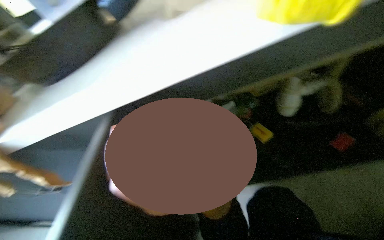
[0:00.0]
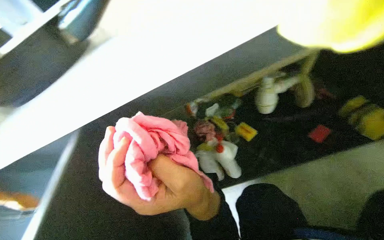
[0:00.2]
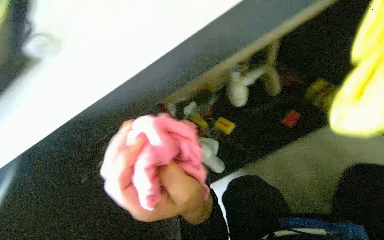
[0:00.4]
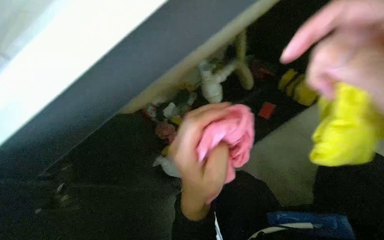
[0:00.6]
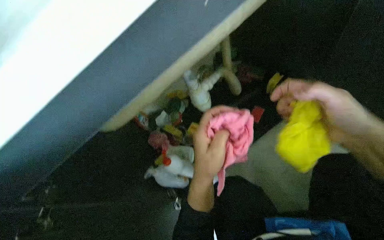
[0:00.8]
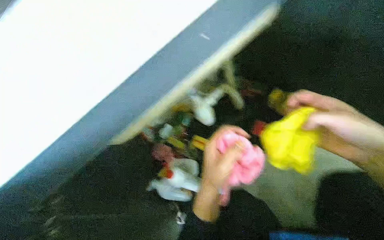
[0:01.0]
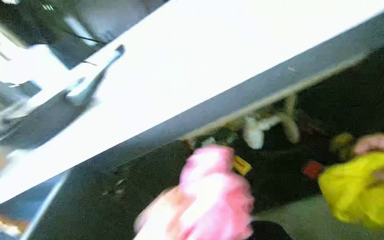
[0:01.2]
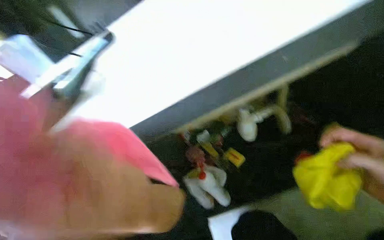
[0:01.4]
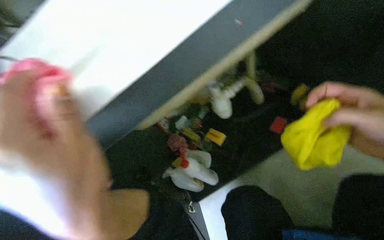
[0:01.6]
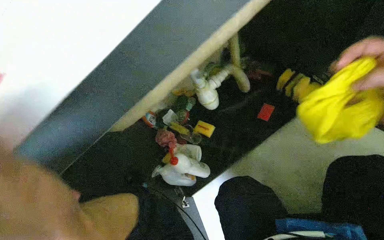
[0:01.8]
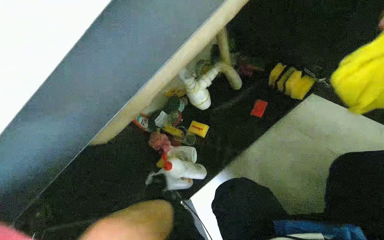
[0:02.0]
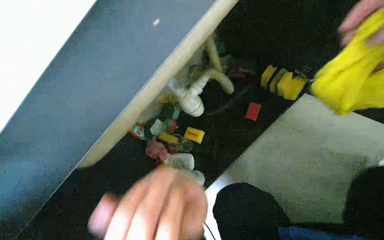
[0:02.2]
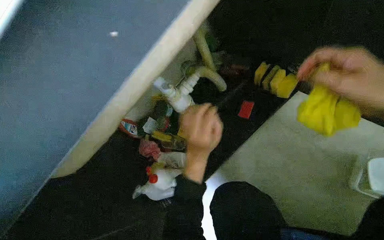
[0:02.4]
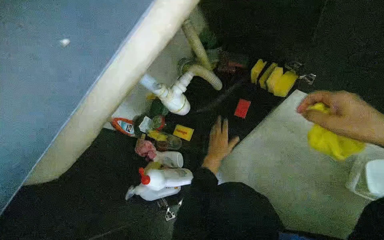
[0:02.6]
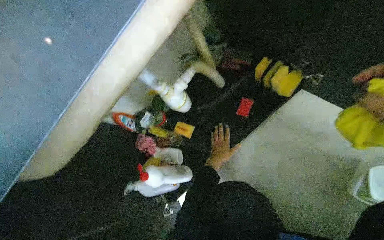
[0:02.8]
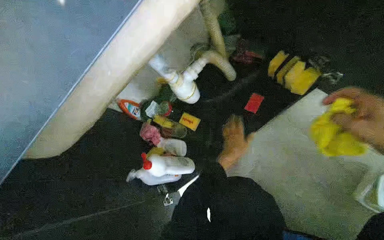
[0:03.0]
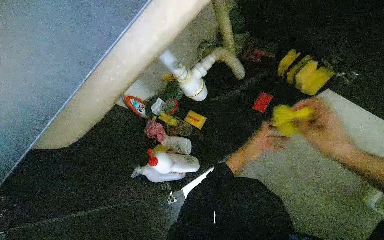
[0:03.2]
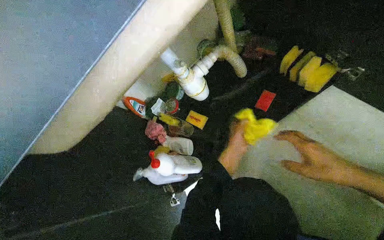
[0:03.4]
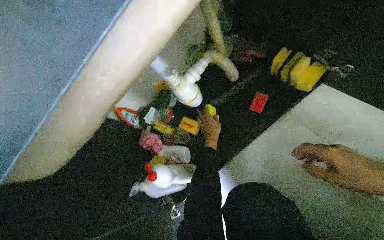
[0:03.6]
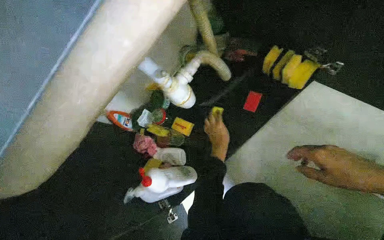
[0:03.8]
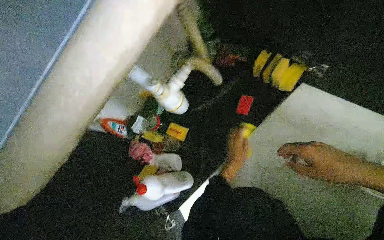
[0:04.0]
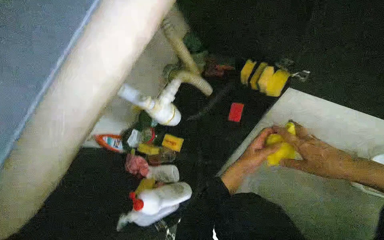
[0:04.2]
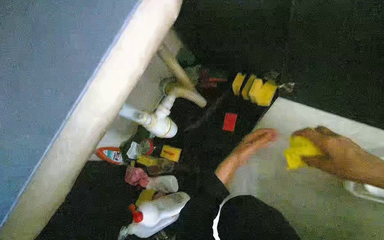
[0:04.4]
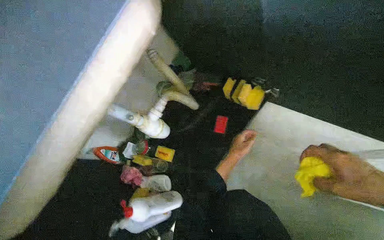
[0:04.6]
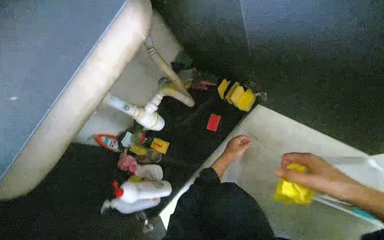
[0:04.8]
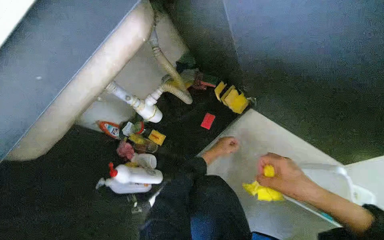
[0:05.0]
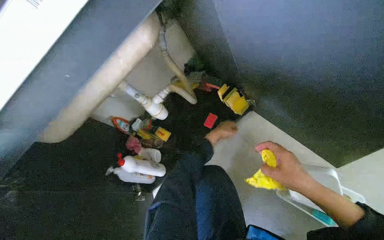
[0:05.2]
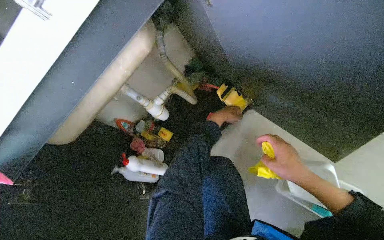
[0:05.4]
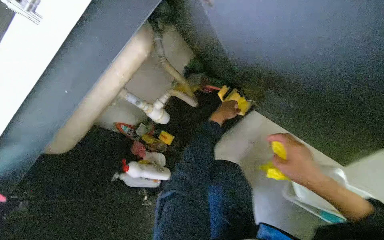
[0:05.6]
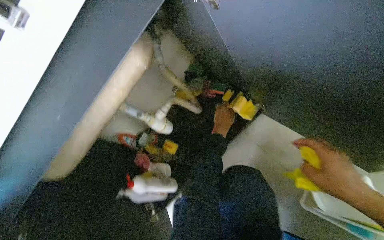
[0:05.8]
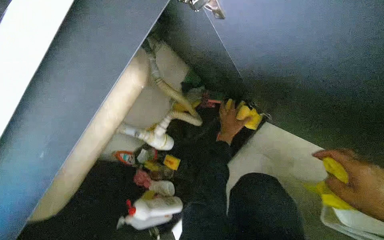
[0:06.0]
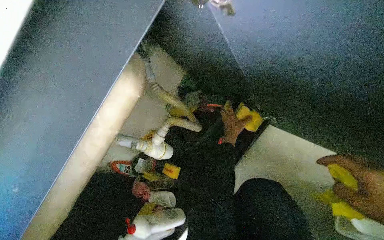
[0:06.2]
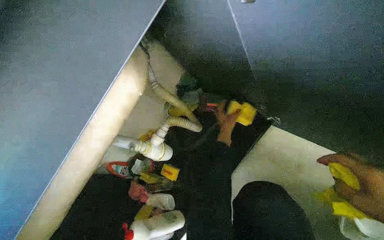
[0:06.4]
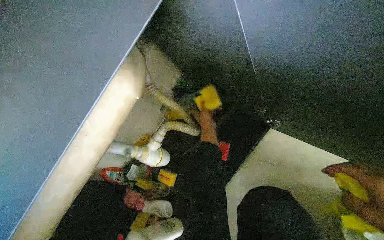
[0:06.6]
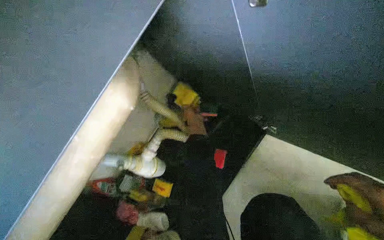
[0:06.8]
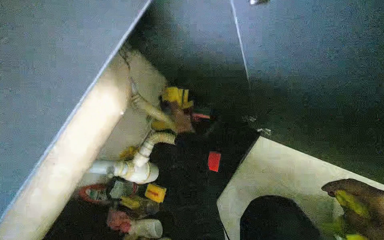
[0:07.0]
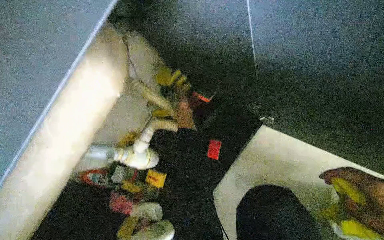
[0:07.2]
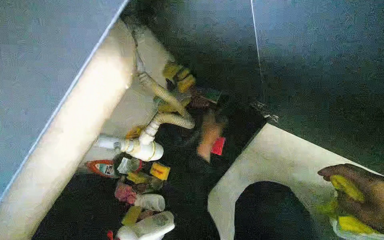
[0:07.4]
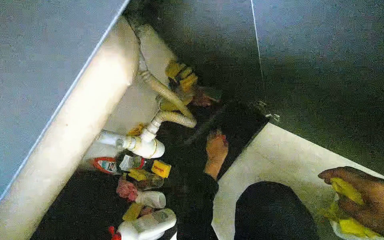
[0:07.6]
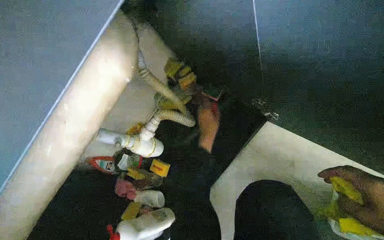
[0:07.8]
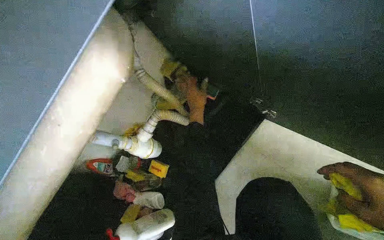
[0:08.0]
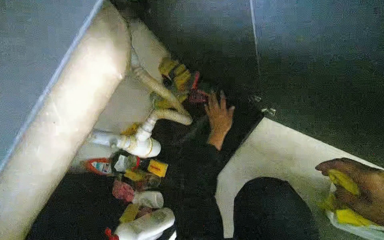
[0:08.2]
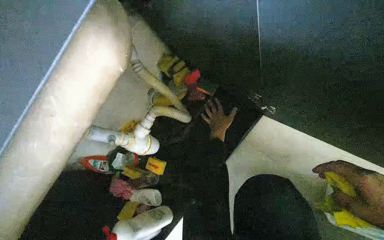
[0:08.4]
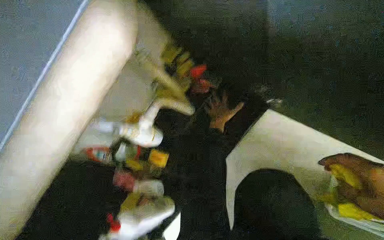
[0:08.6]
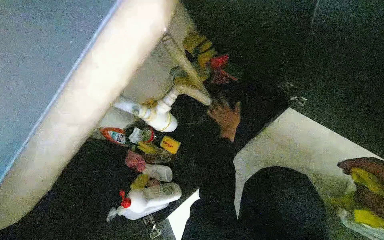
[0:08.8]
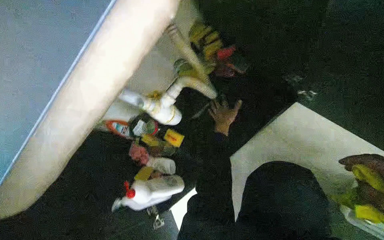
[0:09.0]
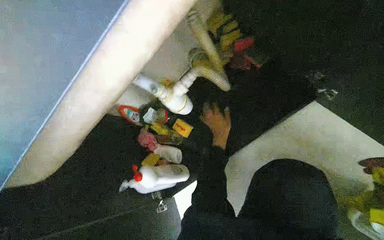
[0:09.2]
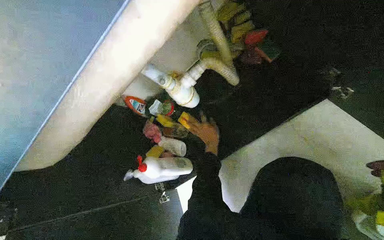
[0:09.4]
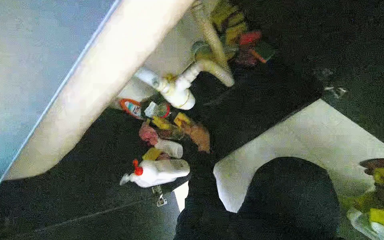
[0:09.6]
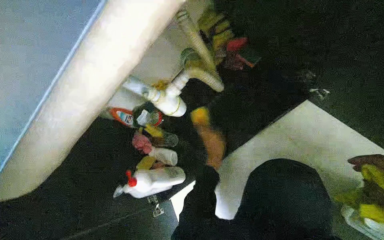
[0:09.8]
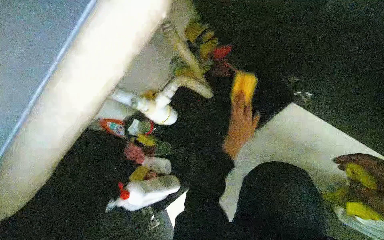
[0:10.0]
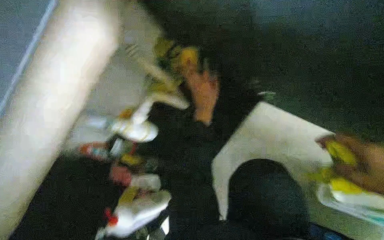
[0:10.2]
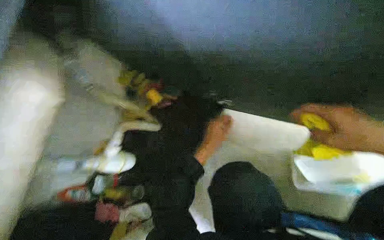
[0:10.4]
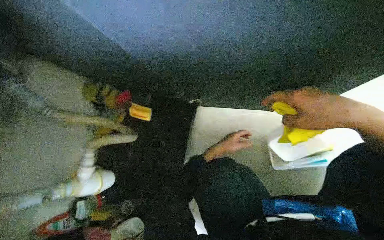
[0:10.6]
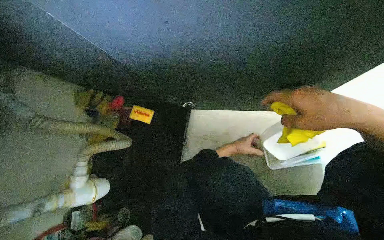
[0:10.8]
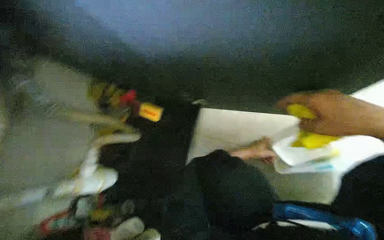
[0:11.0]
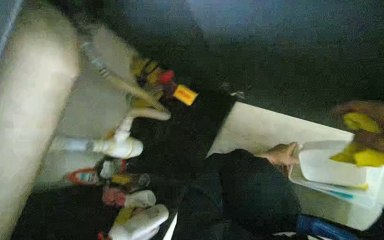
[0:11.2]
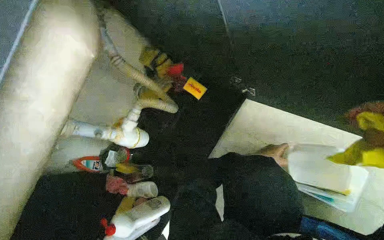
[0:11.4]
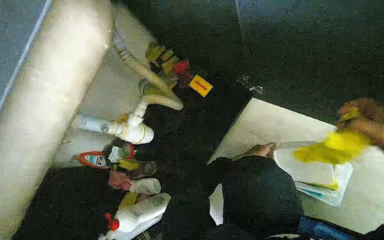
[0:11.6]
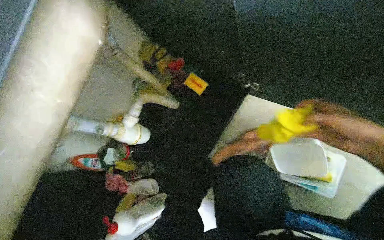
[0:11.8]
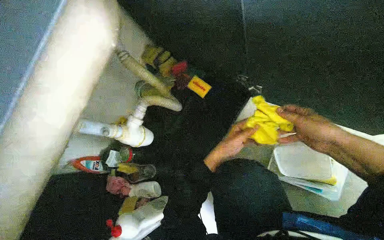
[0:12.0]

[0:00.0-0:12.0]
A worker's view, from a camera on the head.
Job: cleaning kitchen.
The whole recording: Unloading items from under sink cabinet. The worker opens the cabinet doors and removes various cleaning supplies and kitchenware from under the sink.
0:00.0 to 0:01.6: The wearer looks about 30 degrees further to the right.
0:04.4 to 0:06.0: The left hand is displaced up the picture by roughly 15 cm.
0:09.0 to 0:10.4: The head rotates about 25 degrees to the right.

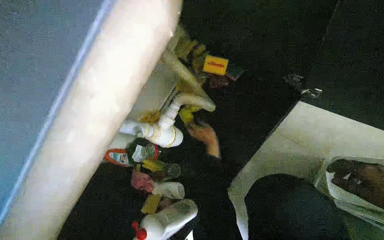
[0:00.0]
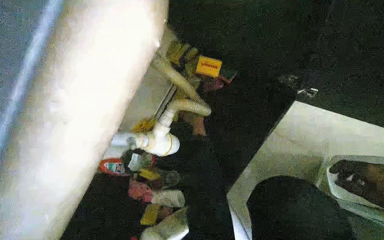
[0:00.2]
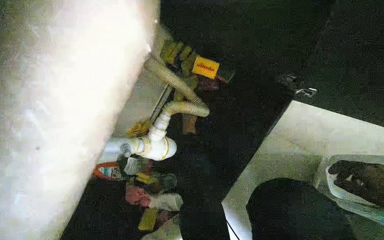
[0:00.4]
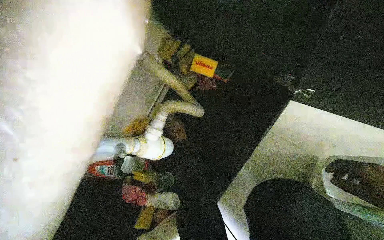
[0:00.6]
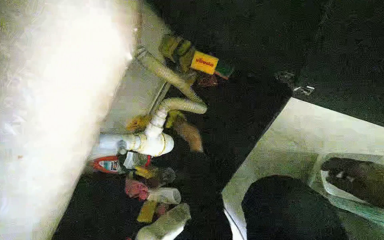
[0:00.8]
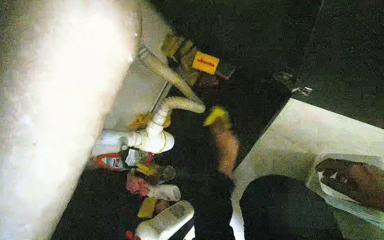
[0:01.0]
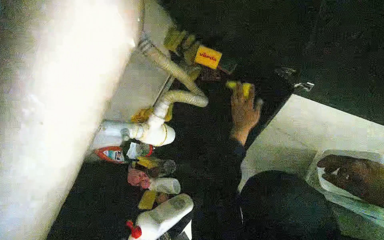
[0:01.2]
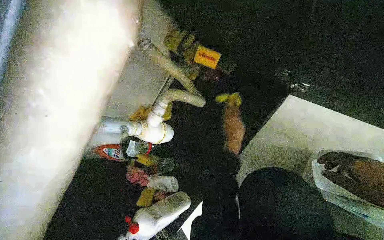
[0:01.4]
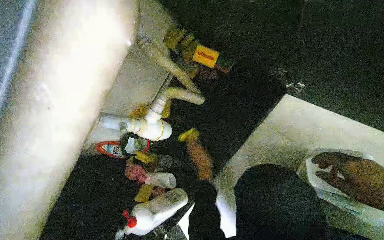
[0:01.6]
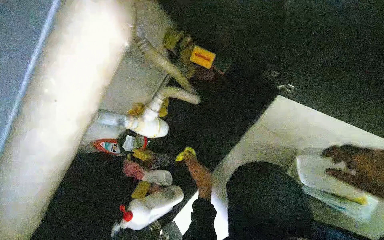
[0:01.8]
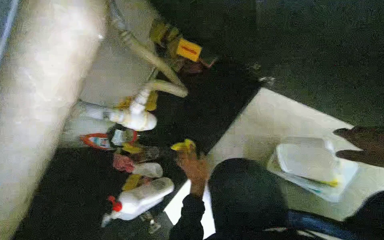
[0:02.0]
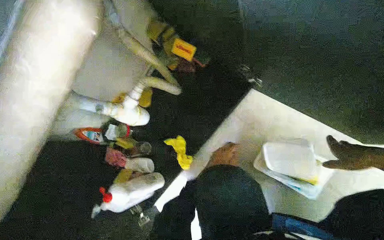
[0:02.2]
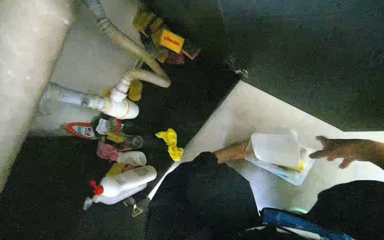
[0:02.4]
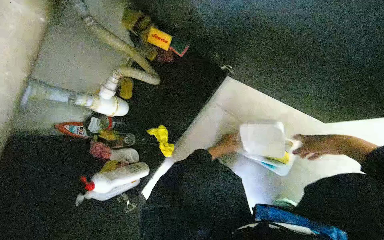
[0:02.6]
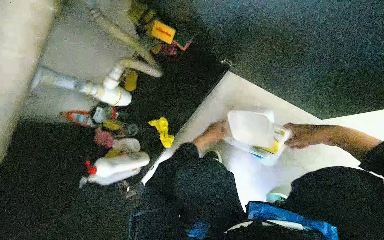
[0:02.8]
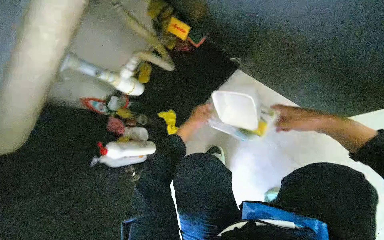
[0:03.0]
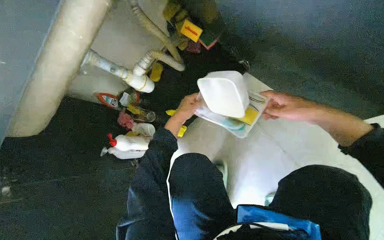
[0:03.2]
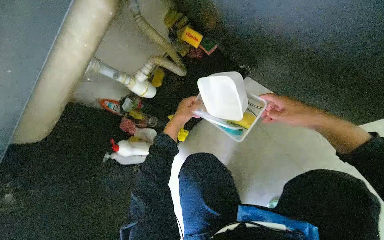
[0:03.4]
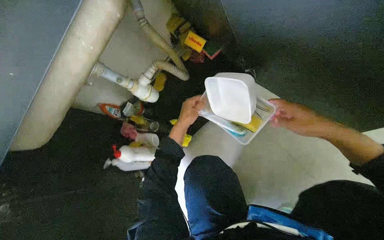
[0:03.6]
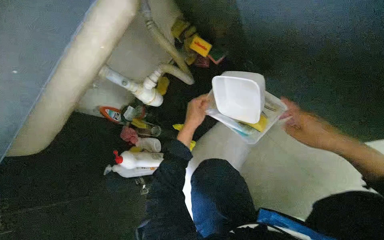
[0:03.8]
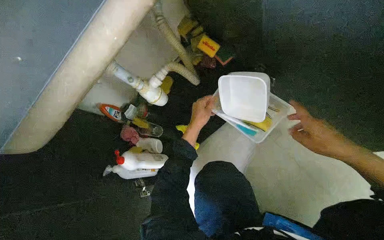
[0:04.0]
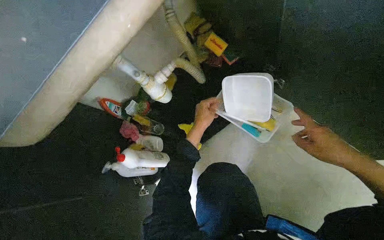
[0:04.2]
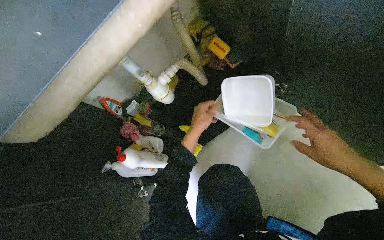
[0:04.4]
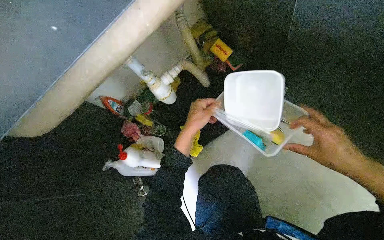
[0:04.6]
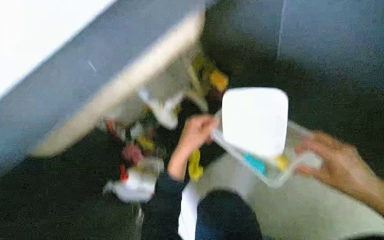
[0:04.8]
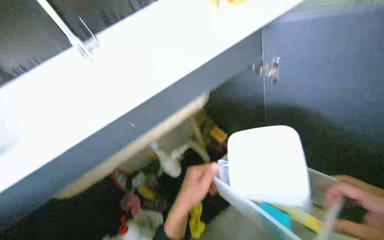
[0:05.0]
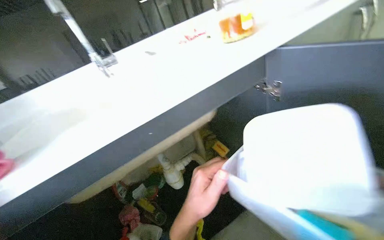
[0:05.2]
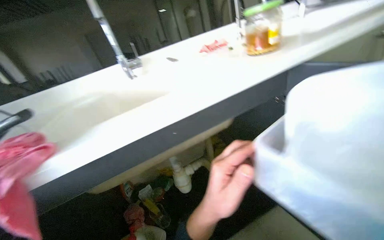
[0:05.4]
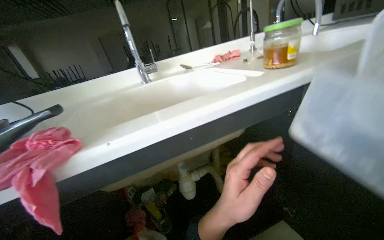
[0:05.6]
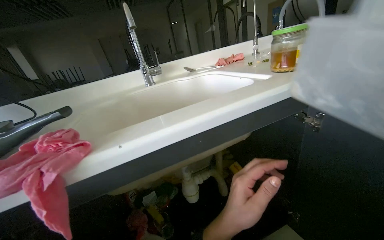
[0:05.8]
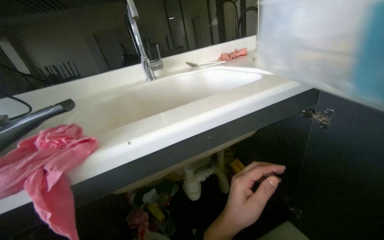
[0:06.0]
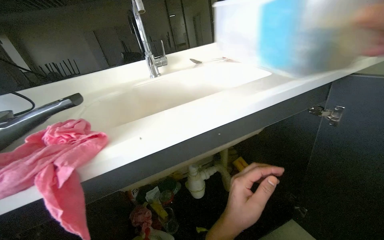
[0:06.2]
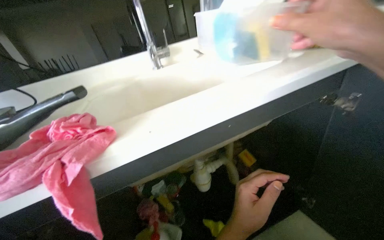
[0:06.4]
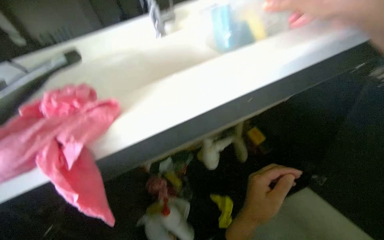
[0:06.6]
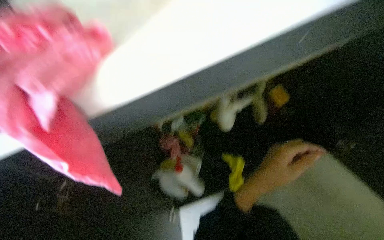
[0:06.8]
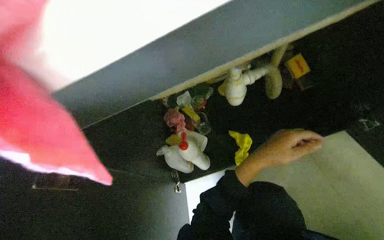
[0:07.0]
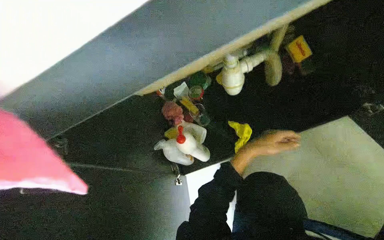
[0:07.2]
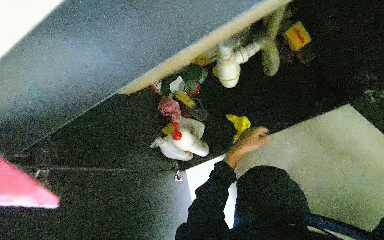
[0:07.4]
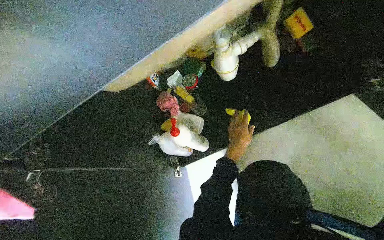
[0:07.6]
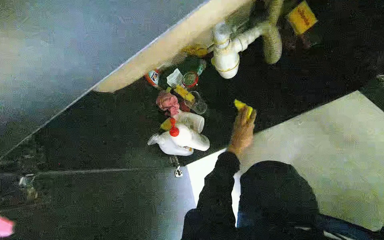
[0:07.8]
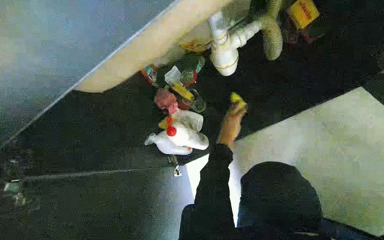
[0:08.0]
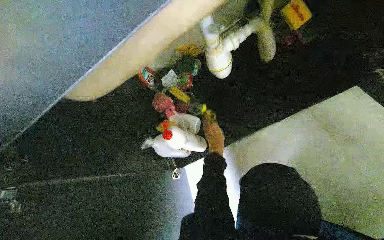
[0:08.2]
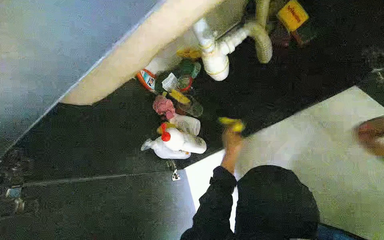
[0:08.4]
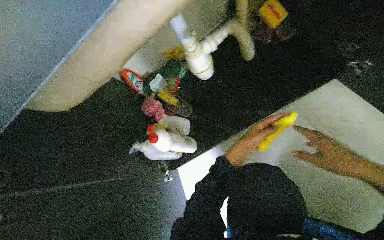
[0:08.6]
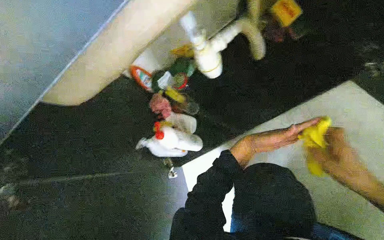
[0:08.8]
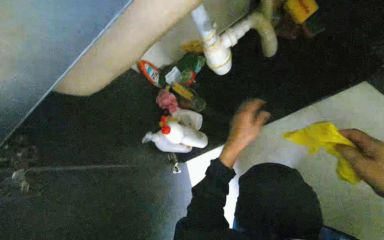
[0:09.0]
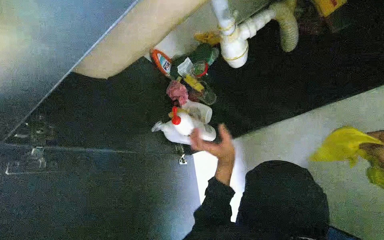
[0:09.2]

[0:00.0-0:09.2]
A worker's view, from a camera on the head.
Job: cleaning kitchen.
The whole recording: Unloading items from under sink cabinet. The worker opens the cabinet doors and removes various cleaning supplies and kitchenware from under the sink.
0:04.6 to 0:06.2: The wearer looks roughly 35 degrees further upward.
0:06.2 to 0:07.6: The view tips downward by roughly 45 degrees.
0:07.6 to 0:09.2: The left hand reaches about 15 cm to the right, then returns.
